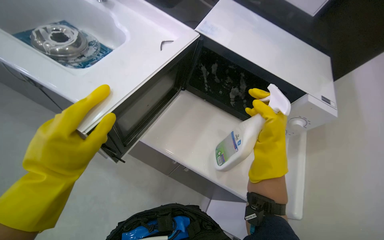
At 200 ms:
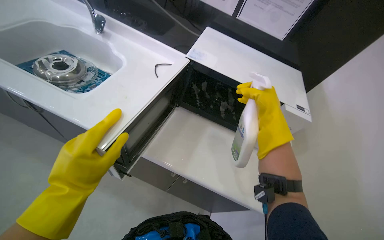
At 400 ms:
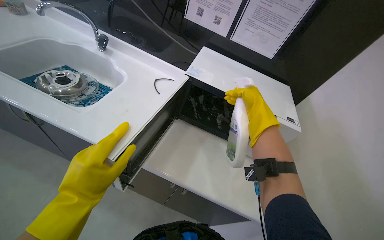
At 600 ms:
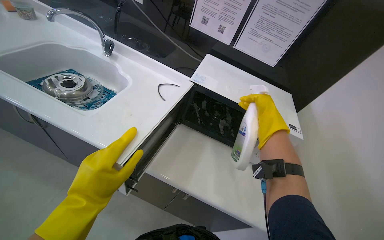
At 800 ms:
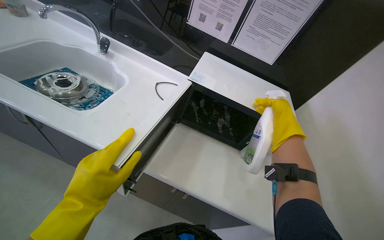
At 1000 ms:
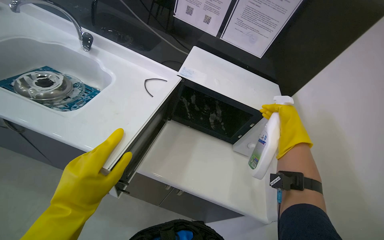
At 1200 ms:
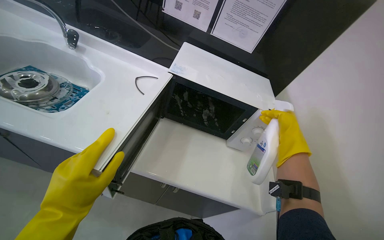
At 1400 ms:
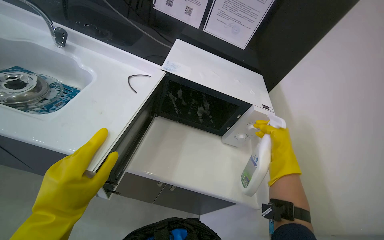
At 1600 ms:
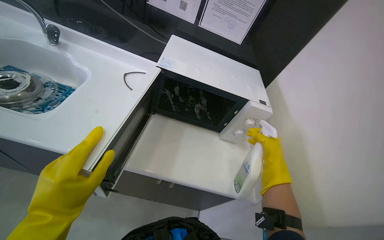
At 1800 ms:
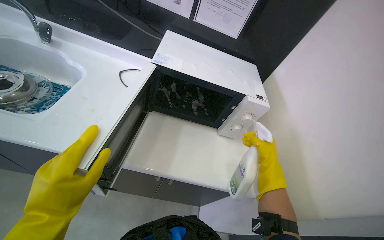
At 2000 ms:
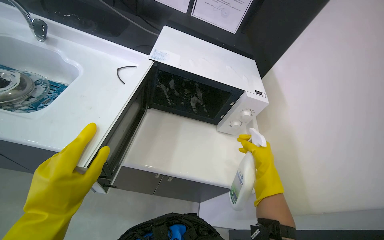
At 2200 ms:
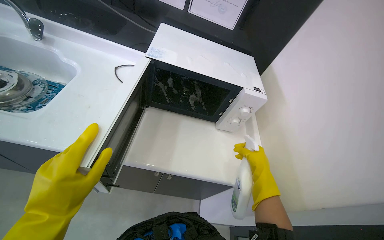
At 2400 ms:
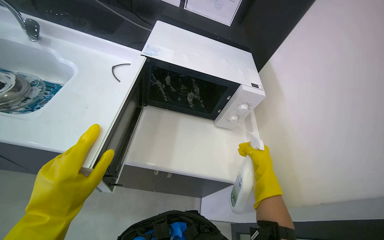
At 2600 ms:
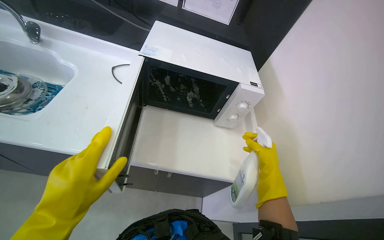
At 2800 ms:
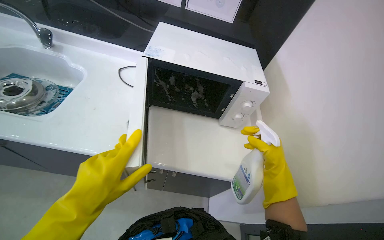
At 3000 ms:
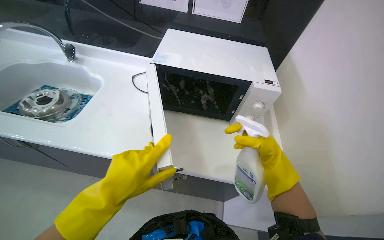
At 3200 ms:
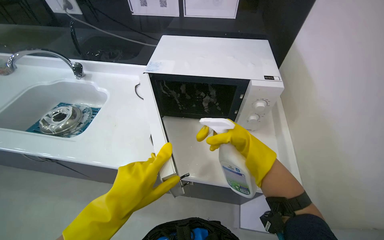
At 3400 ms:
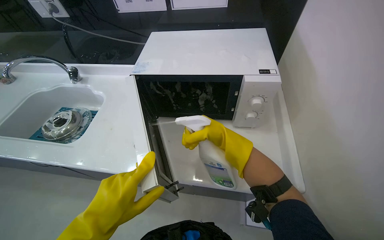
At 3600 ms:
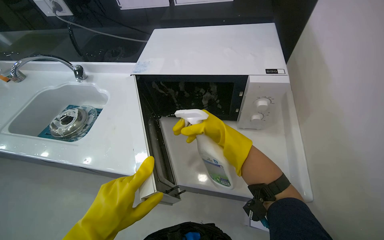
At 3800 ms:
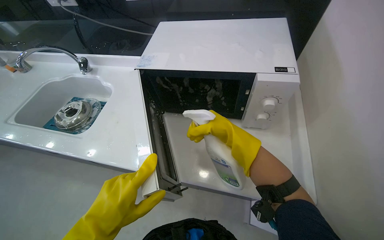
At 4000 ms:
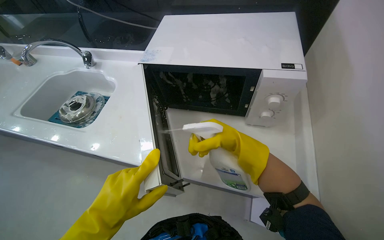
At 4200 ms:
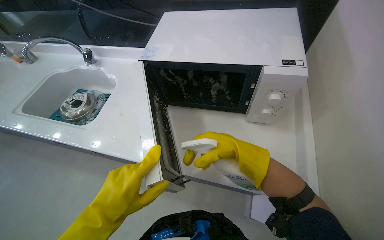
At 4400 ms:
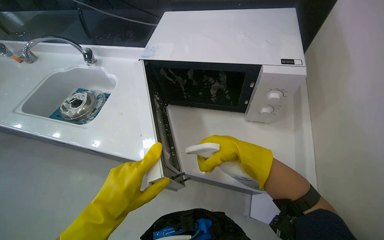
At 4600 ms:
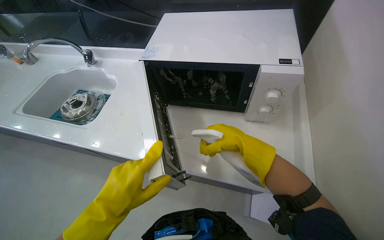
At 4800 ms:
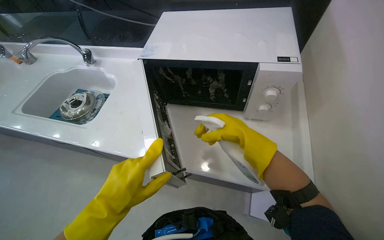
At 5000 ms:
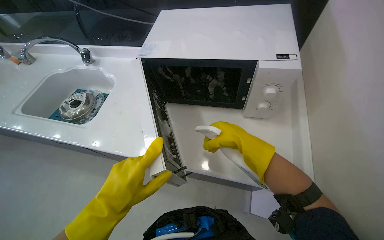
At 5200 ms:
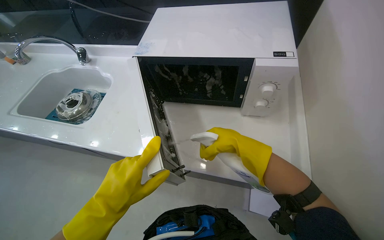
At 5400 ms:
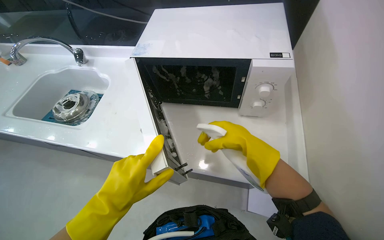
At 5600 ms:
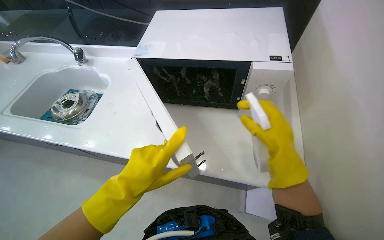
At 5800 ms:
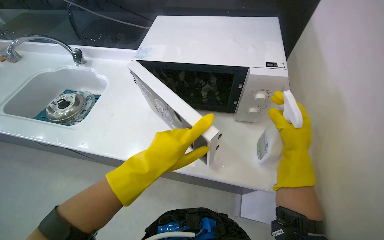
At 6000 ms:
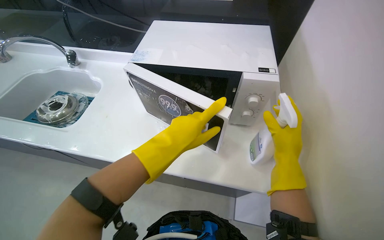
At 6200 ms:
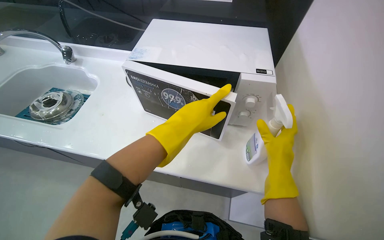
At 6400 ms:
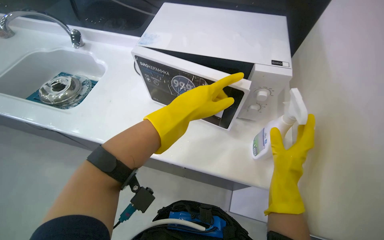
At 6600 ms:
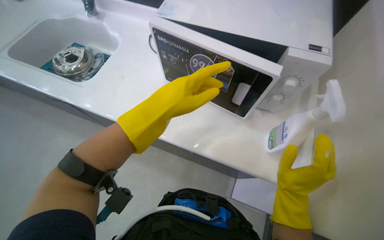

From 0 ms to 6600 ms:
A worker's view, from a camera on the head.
Job: cleaning kitchen.
The whole recording: Spraying microwave interior. The worker opens the microwave, removes the turntable ring, and sprays cleaning solution inside.
From 0 ms to 1600 ms: The head rotates approximately 15 degrees to the right. The right hand travels to the right by some 15 cm.
From 1600 ms to 3200 ms: The view swings some 15 degrees to the left. The right hand shifts about 10 cm to the left. The left hand travels to the right by approximately 15 cm.
From 3200 ms to 5000 ms: The hands stay close to where they were, moving slightly.
From 5000 ms to 6600 ms: The right hand goes about 20 cm down the picture and to the right. The left hand shifts some 10 cm up the picture.

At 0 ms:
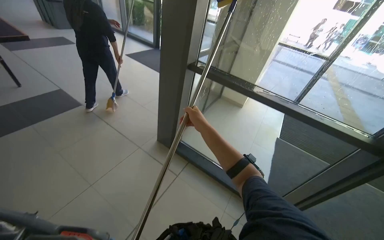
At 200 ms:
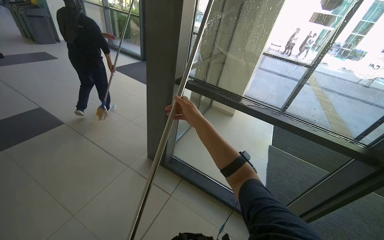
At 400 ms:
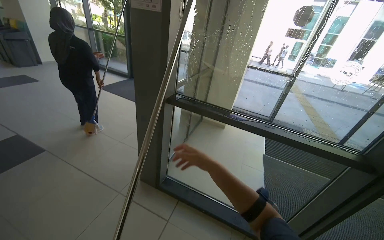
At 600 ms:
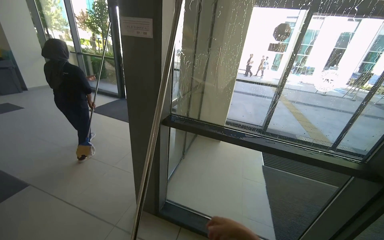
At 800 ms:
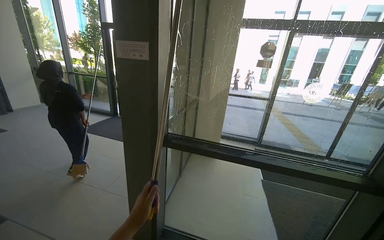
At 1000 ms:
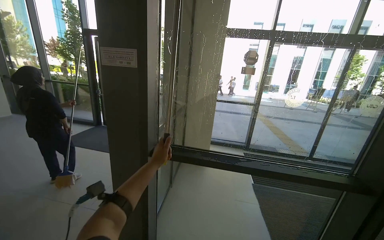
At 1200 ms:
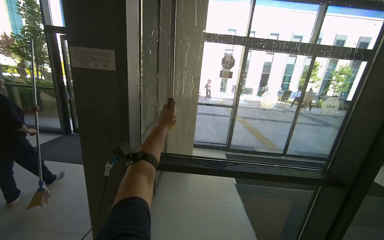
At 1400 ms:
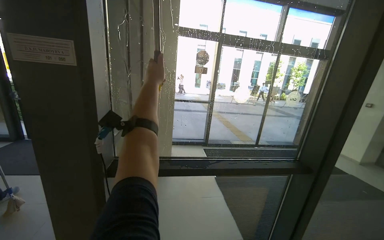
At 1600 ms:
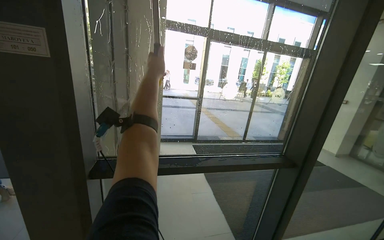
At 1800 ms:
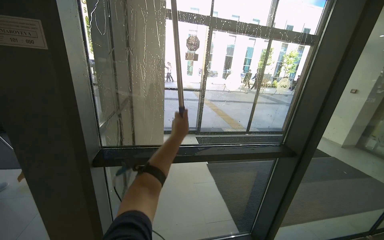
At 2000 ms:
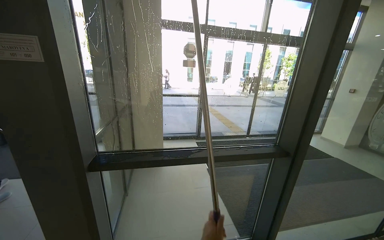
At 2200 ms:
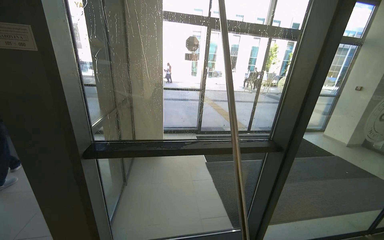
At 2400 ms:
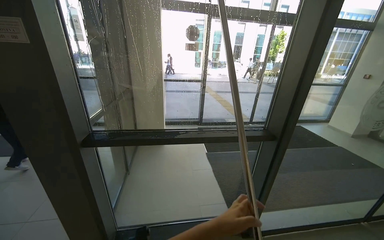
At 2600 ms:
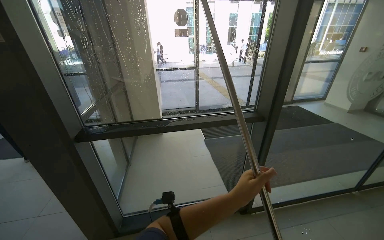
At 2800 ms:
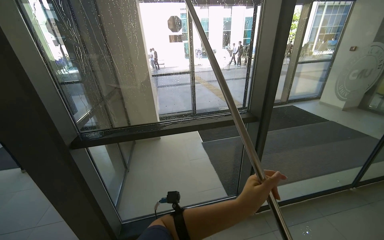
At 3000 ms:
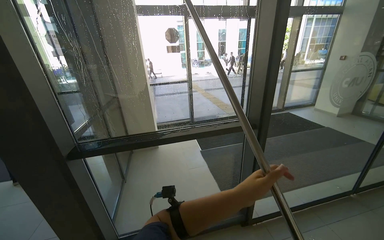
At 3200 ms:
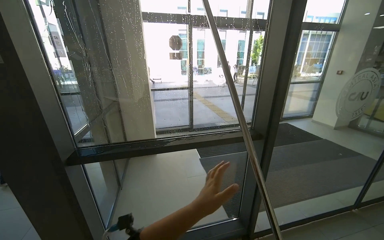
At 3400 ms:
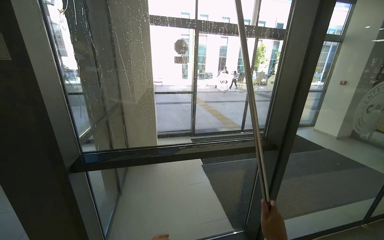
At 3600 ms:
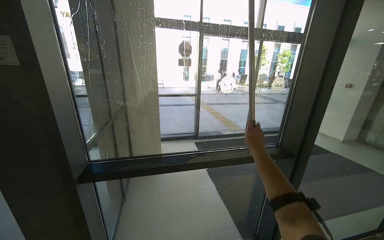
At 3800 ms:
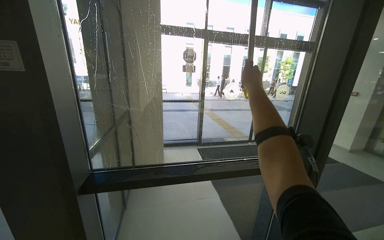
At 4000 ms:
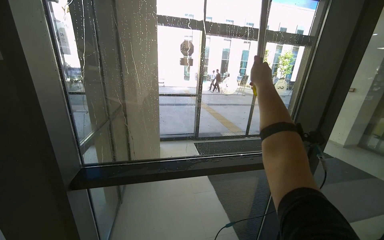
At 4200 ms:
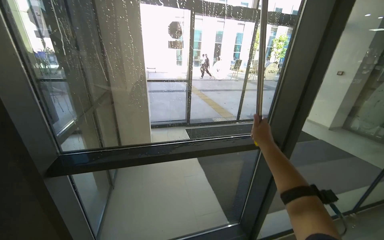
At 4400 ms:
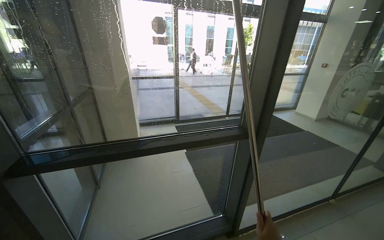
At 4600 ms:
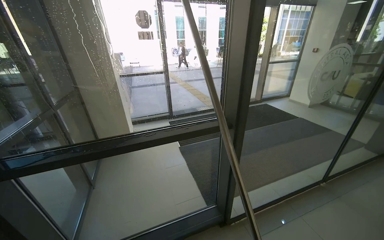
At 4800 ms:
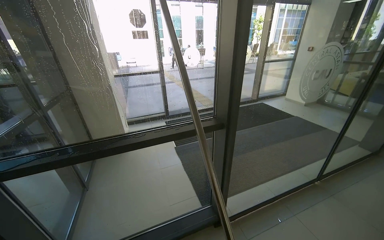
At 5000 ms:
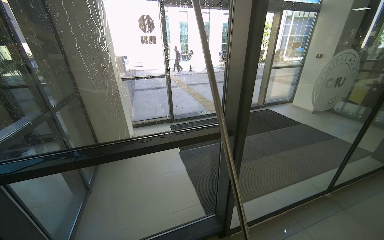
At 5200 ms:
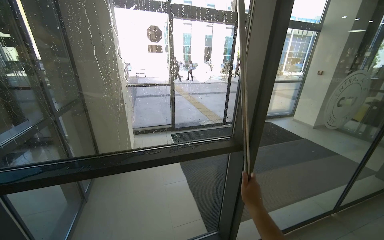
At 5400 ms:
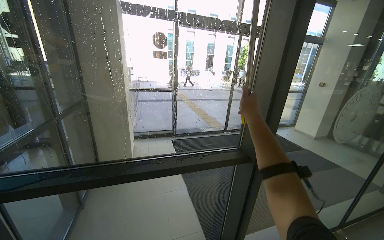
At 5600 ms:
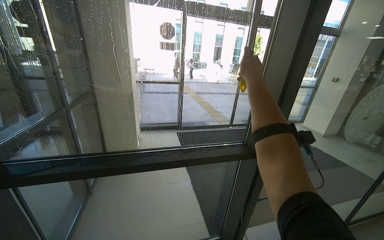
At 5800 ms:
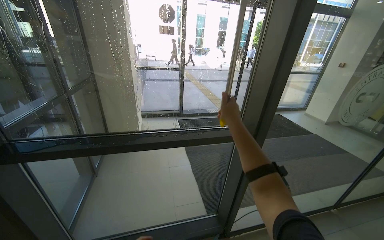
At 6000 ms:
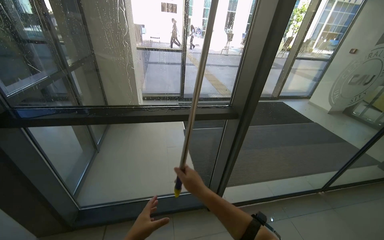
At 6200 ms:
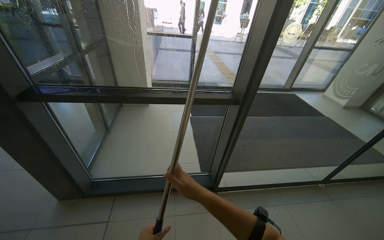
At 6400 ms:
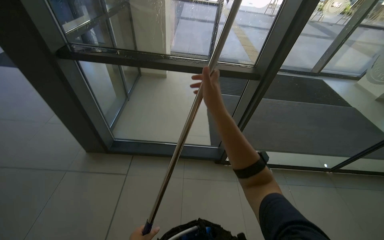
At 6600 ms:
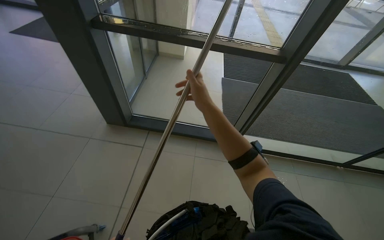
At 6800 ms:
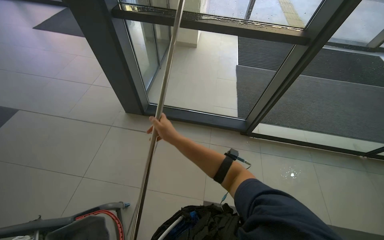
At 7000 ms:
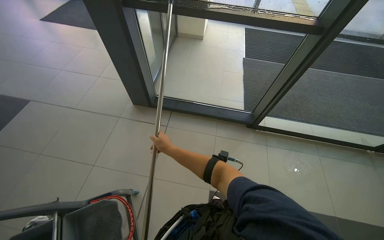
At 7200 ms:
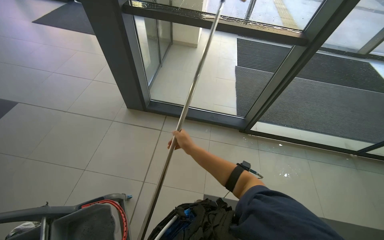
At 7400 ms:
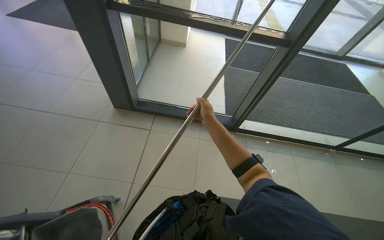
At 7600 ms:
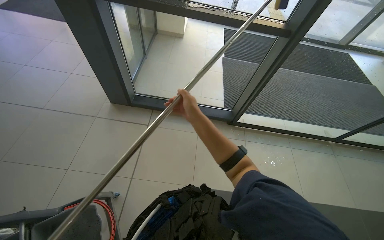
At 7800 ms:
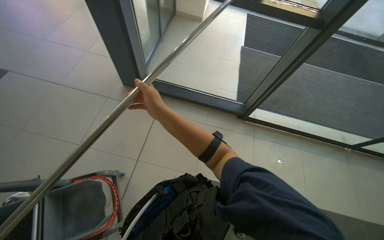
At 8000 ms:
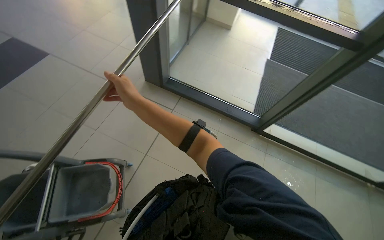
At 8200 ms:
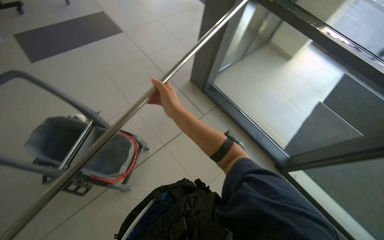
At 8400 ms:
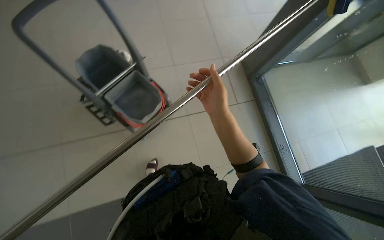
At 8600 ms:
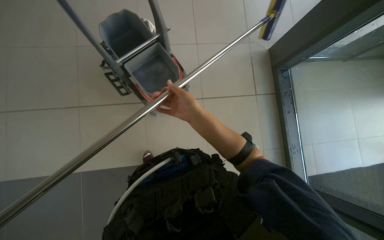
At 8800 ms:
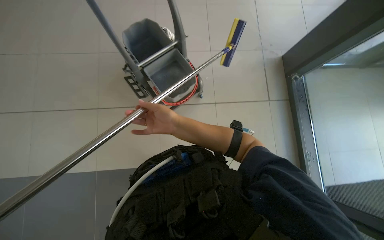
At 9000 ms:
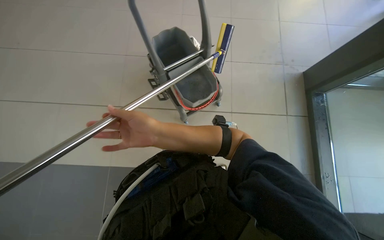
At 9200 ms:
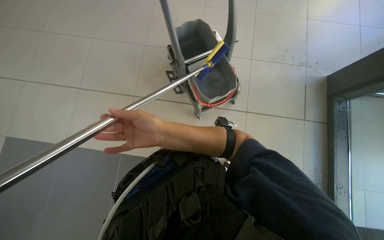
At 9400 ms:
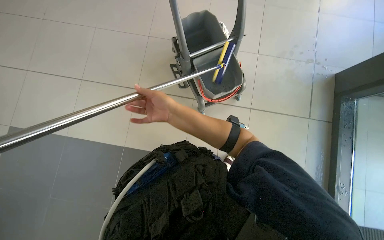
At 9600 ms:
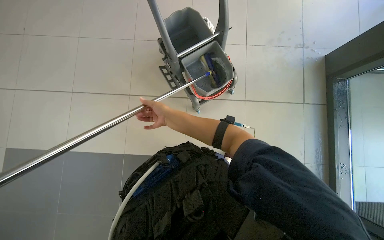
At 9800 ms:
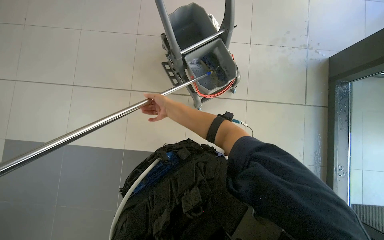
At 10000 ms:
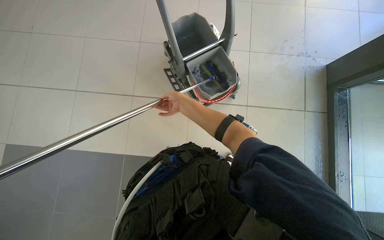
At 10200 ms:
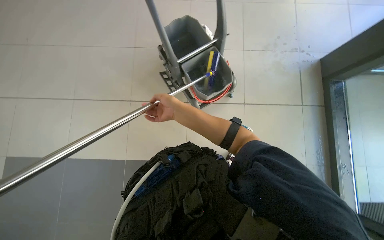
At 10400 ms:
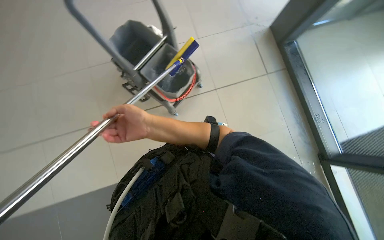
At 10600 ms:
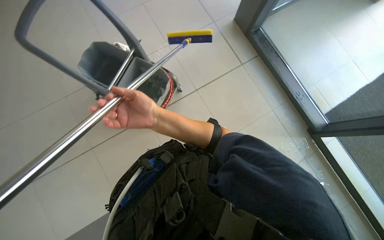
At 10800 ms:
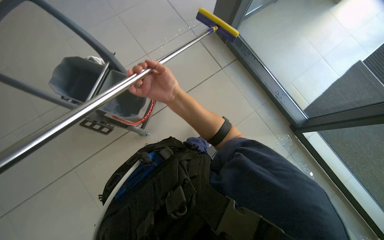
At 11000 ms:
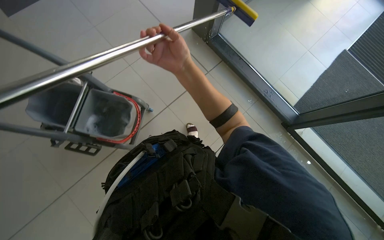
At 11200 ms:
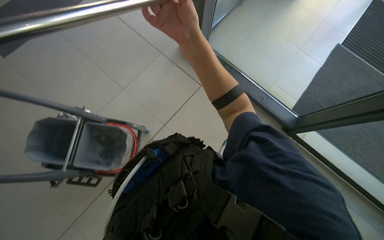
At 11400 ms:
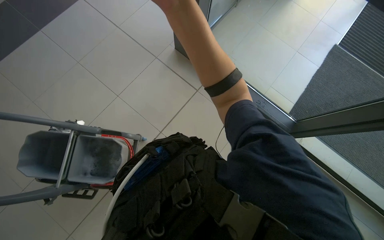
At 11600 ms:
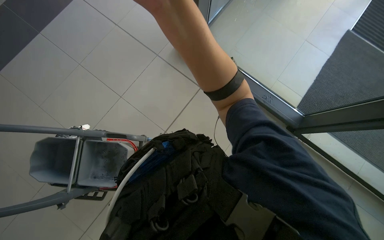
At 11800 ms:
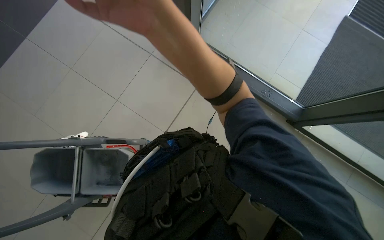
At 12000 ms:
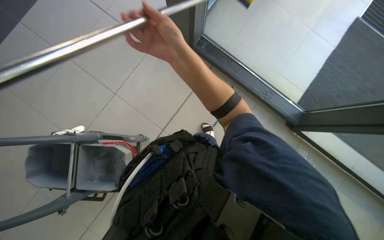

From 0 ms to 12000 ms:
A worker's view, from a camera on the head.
Job: cleaning windows.
The whole recording: Cleaning glass panels with squeegee. The worker cleans large glass panels using a squeegee and a cloth.
From 0 ms to 1600 ms: The wearer moves approximately 50 cm. The head rotates about 45 degrees to the right. The view tilts approximately 20 degrees upward.
From 6000 ms to 7600 ms: The head turns to the left by roughly 20 degrees. The wearer looks approximately 25 degrees further downward.
From 7600 ms to 9000 ms: The head turns to the left by approximately 90 degrees.
From 9000 ms to 10400 ms: The right hand moves about 20 cm farther from the camera and comes back.
From 10400 ms to 12000 ms: The scene turns roughly 35 degrees counterclockwise in the picture.
